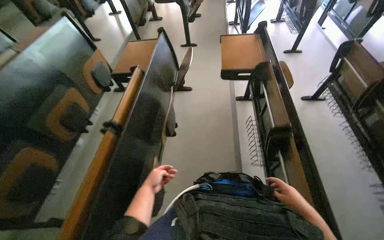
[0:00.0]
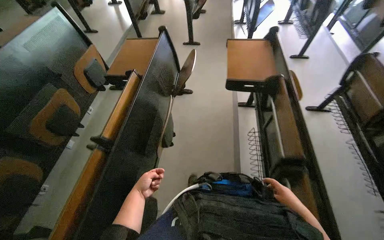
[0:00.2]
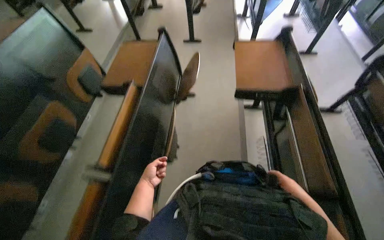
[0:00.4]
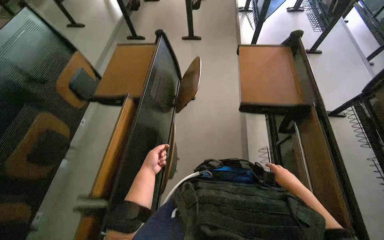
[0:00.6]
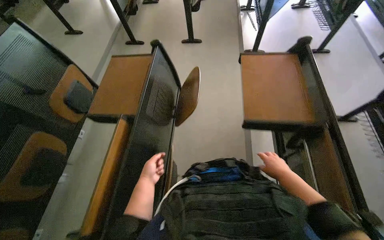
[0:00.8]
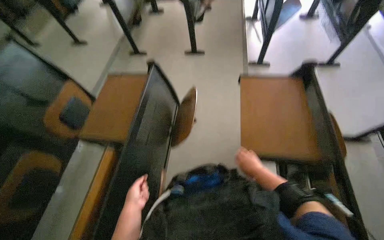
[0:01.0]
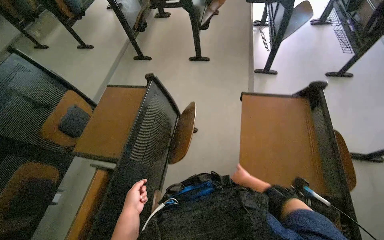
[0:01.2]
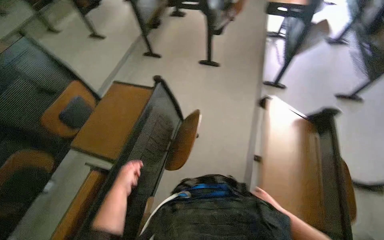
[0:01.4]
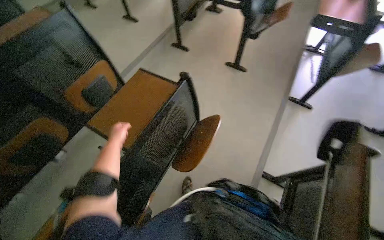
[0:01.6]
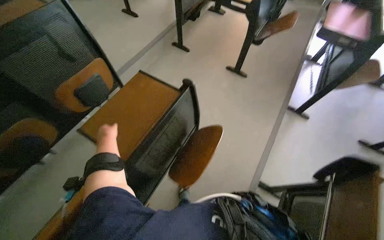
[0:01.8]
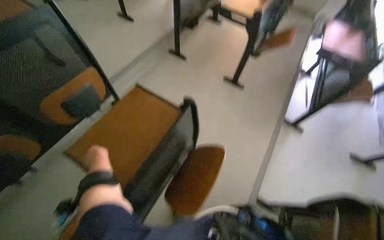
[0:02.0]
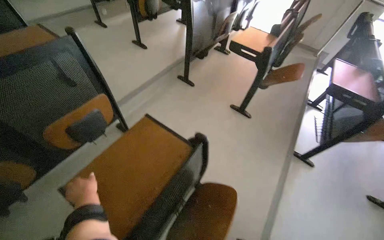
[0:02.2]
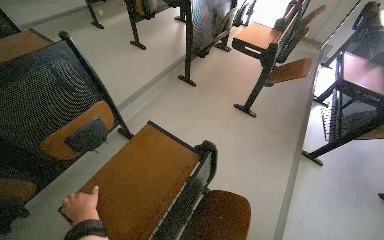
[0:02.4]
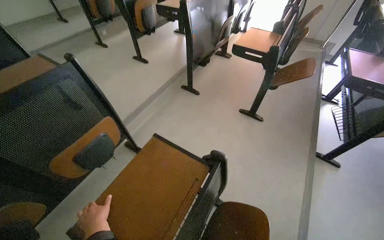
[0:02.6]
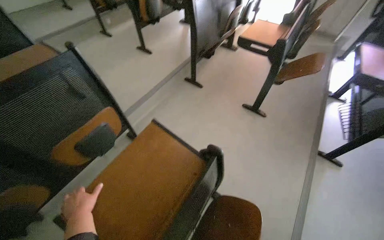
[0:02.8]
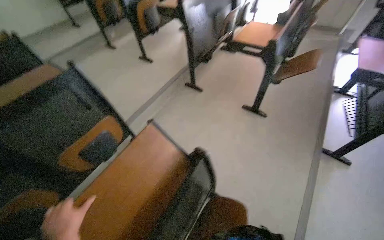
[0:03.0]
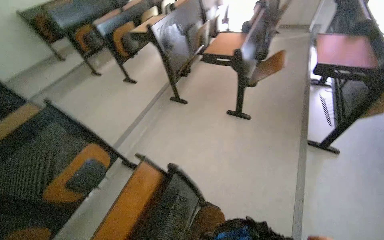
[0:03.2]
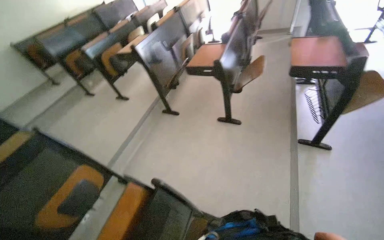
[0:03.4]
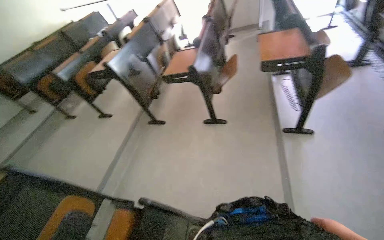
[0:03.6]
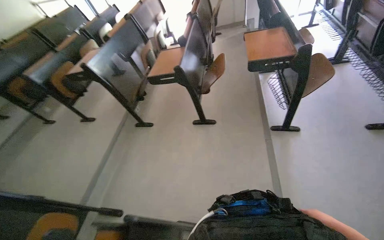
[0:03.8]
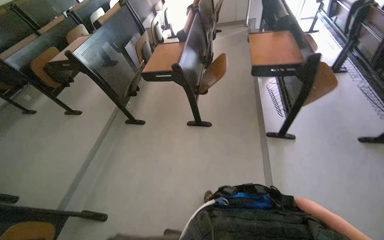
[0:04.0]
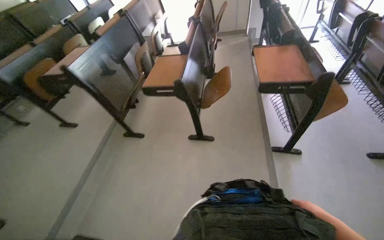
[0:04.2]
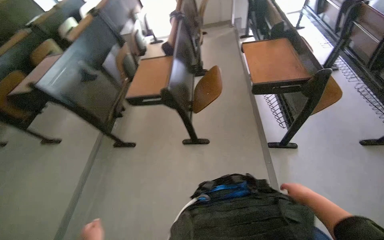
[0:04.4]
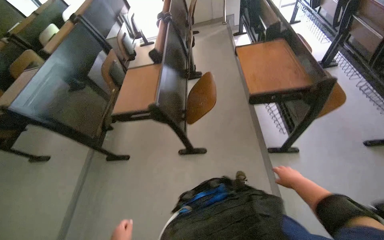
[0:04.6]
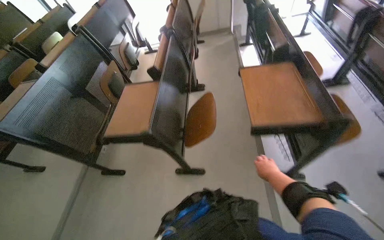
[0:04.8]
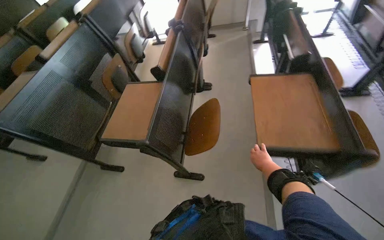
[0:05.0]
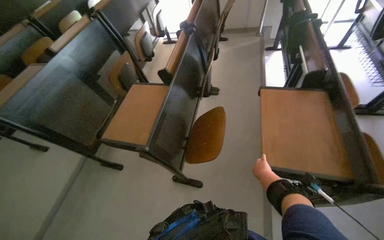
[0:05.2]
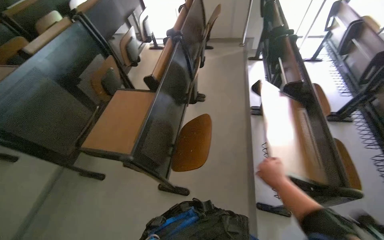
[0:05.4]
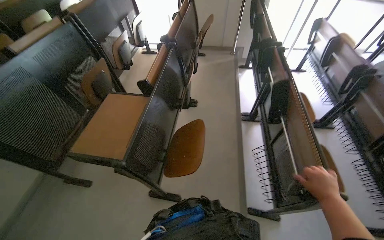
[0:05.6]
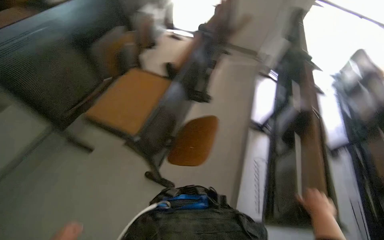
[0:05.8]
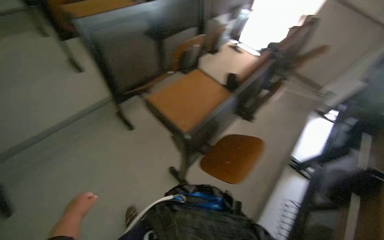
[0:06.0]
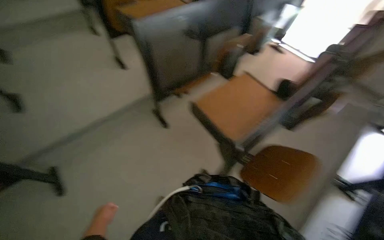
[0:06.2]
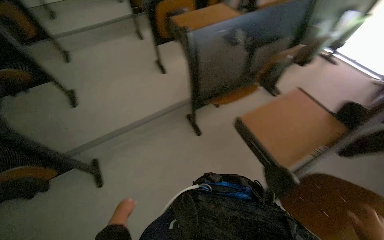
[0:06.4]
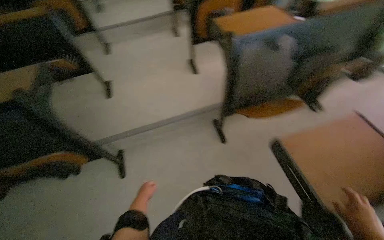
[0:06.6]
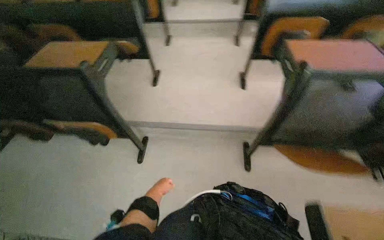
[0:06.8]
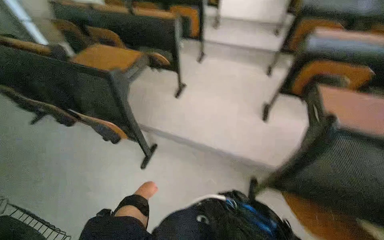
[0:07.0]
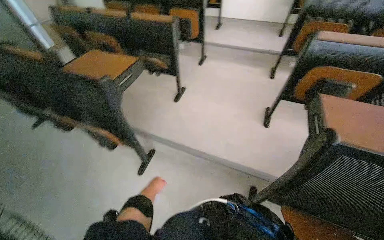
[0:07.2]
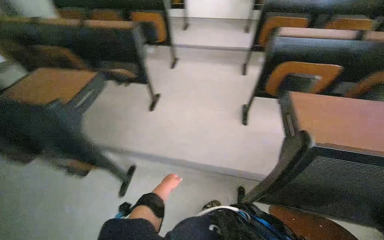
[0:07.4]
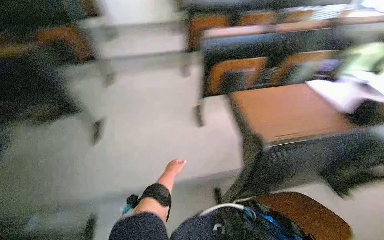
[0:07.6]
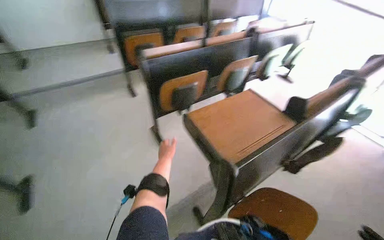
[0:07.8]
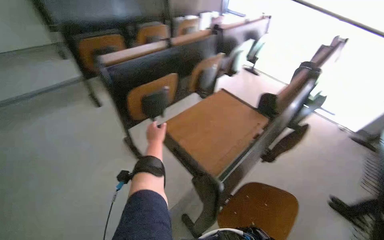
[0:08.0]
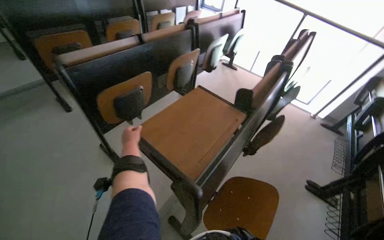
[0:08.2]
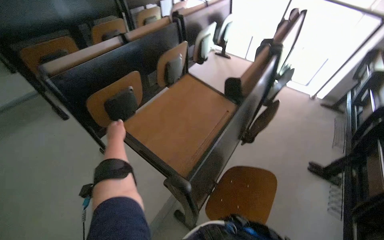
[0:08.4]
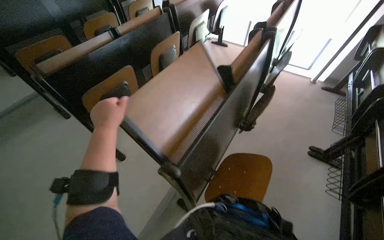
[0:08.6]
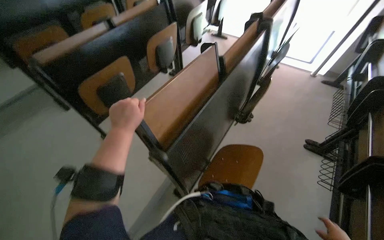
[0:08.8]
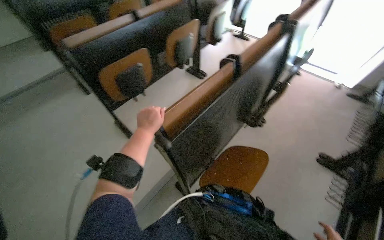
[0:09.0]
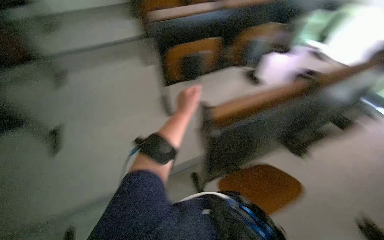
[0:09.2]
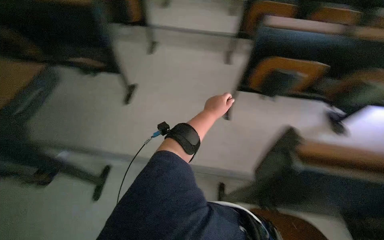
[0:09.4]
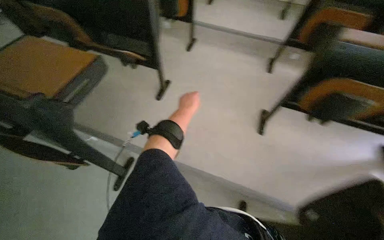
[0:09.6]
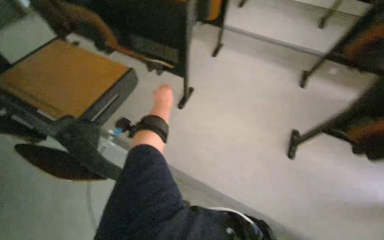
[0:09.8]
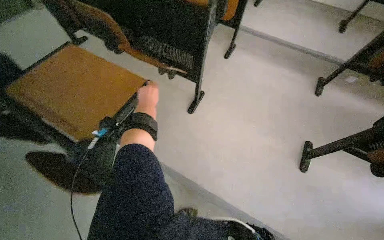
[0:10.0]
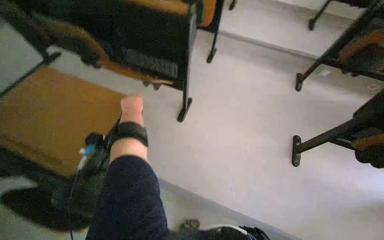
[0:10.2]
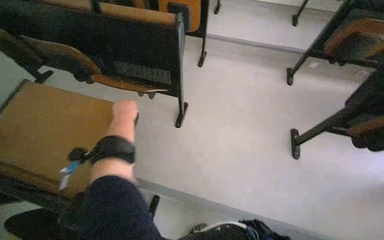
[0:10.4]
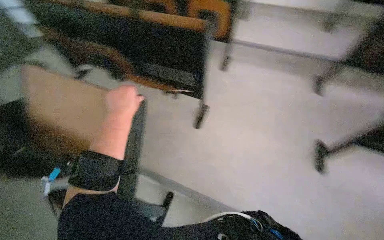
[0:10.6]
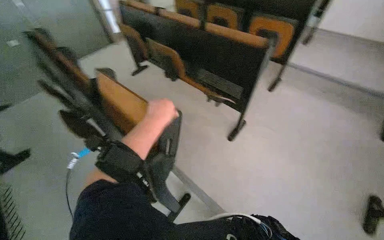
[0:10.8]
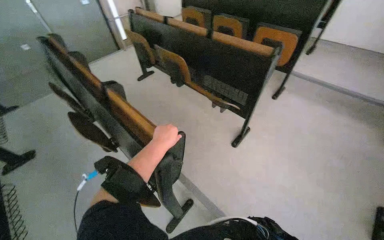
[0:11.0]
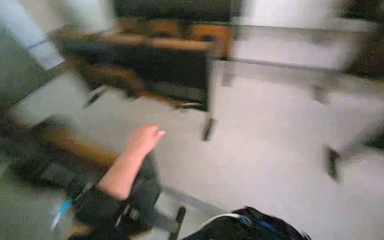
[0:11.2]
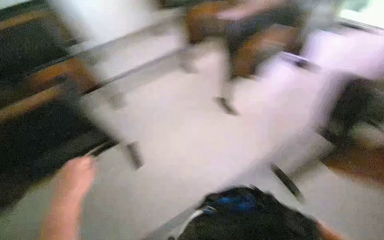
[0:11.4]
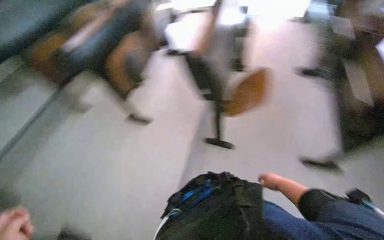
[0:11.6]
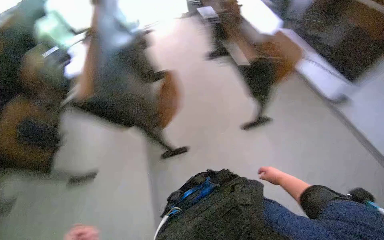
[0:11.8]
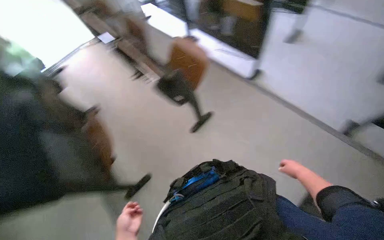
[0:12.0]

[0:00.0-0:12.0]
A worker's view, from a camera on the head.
Job: organizing items.
The whole recording: Organizing classroom desks. The worker adjusts and tidies the desks in the classroom, picking up a pen and placing it in the cart.
0:00.0 to 0:01.6: The camera is carried roughly 90 cm.
0:03.0 to 0:04.4: The camera travels approximately 60 cm. The wearer's head swings roughly 30 degrees to the right.
0:04.4 to 0:06.0: The head travels approximately 40 cm. The scene rotates clockwise by roughly 45 degrees.
0:06.0 to 0:07.6: The camera travels roughly 80 cm. The wearer's head swings some 45 degrees to the left.
0:07.6 to 0:09.0: The wearer's head swings about 25 degrees to the right.
0:09.0 to 0:10.4: The head travels about 60 cm. The head rotates roughly 45 degrees to the left.

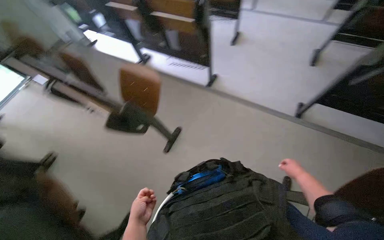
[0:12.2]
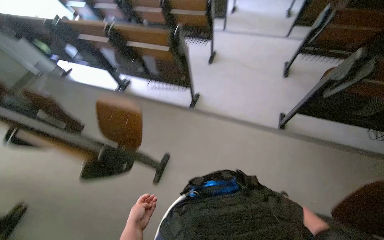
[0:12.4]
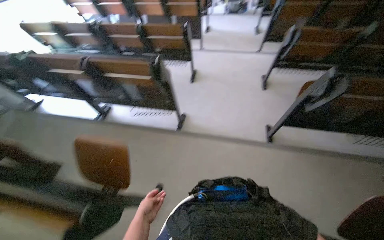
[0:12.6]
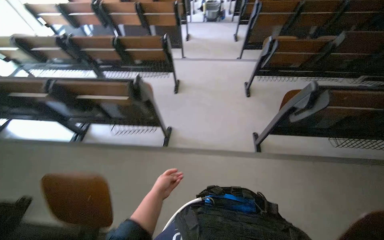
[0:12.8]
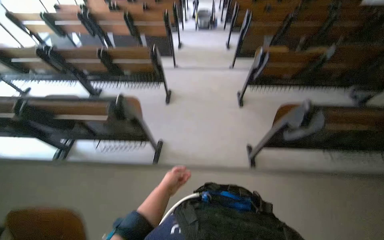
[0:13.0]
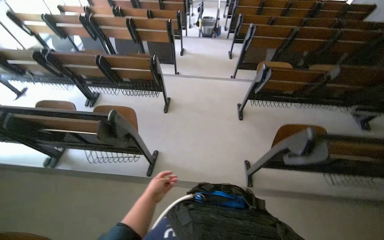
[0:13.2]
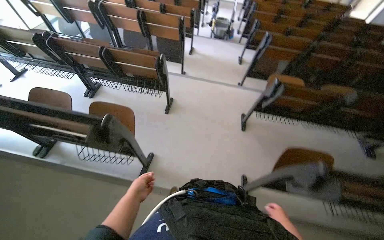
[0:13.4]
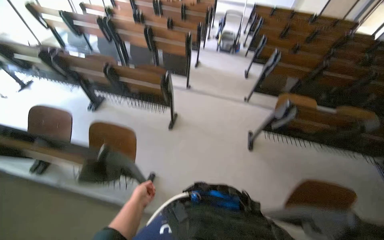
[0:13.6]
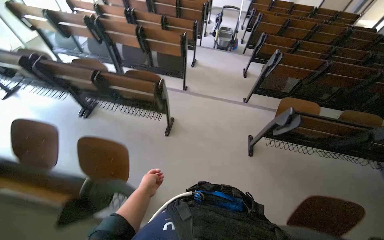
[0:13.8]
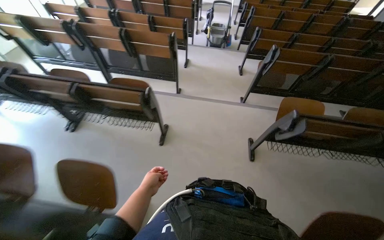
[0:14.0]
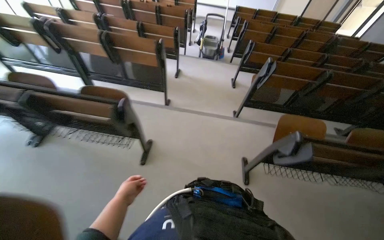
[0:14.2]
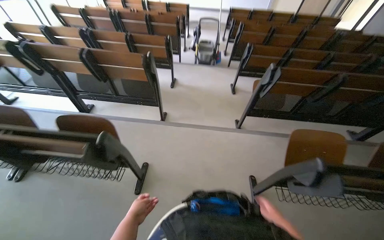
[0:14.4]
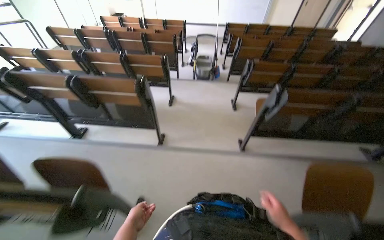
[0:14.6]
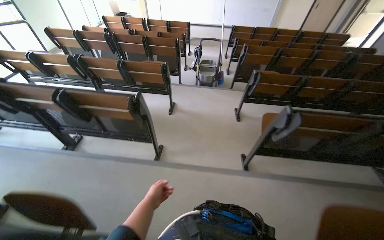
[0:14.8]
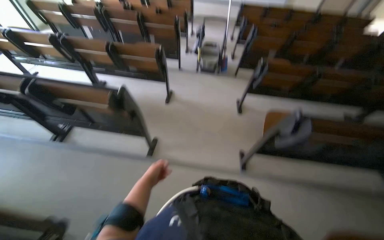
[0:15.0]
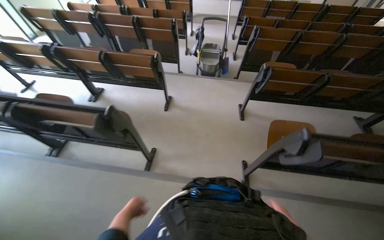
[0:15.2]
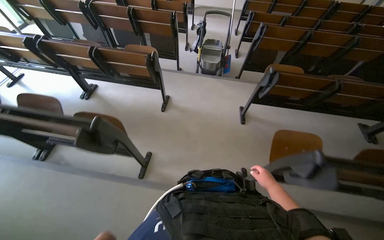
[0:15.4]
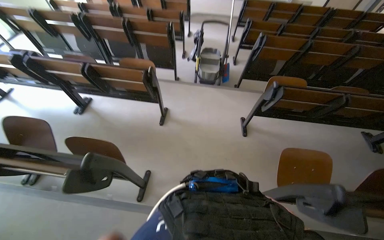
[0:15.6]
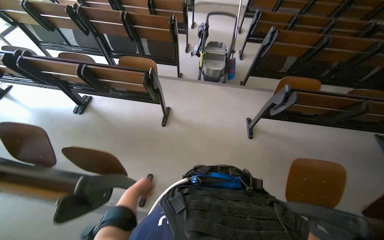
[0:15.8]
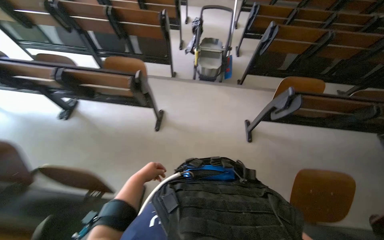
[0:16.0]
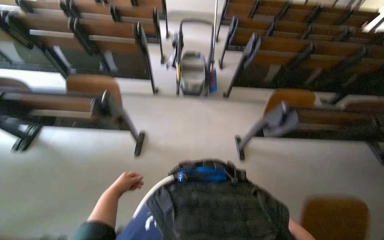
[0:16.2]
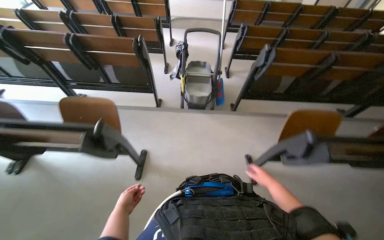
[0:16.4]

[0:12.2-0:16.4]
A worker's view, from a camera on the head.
Job: organizing items.
The whole recording: Organizing classroom desks. The worker adjusts and tidies the desks in the classroom, picking up a pen and placing it in the cart.
0:12.2 to 0:13.6: The camera travels some 80 cm. The camera sweeps to the right, by roughly 20 degrees. The view tips upward by some 15 degrees.
0:13.6 to 0:15.0: The head travels approximately 1.5 m.
0:15.0 to 0:16.4: The wearer moves about 1 m.

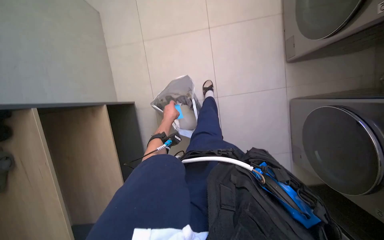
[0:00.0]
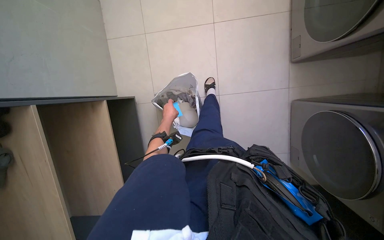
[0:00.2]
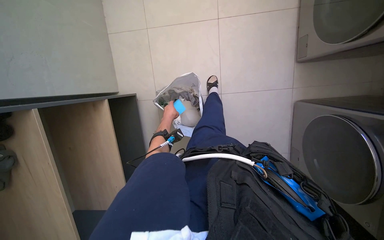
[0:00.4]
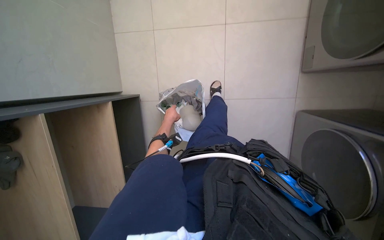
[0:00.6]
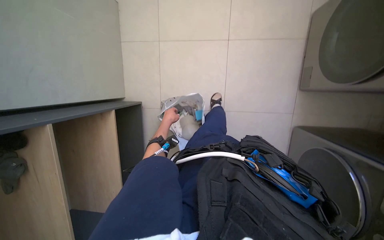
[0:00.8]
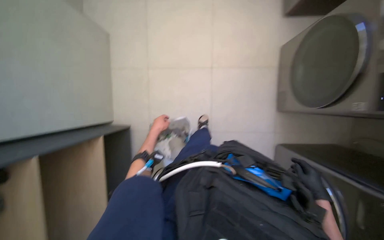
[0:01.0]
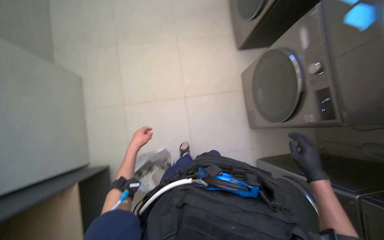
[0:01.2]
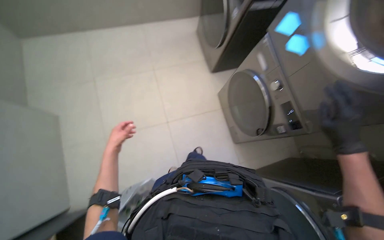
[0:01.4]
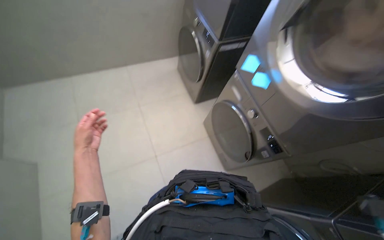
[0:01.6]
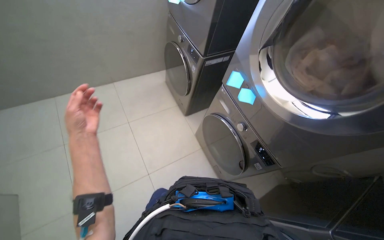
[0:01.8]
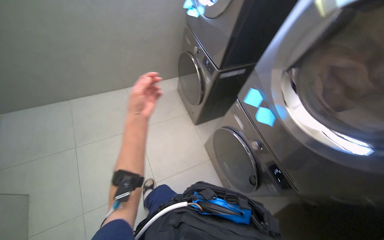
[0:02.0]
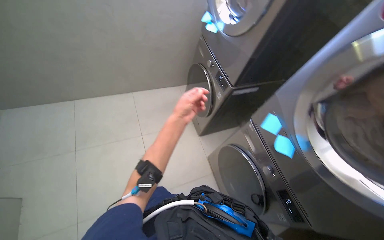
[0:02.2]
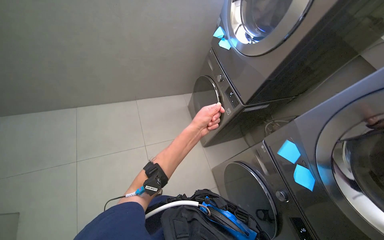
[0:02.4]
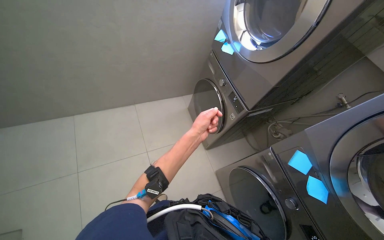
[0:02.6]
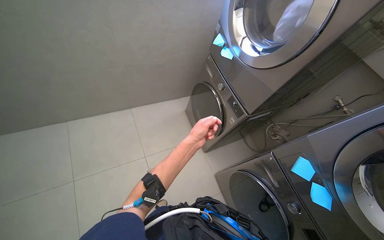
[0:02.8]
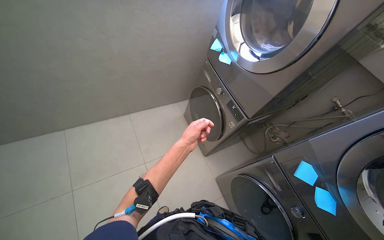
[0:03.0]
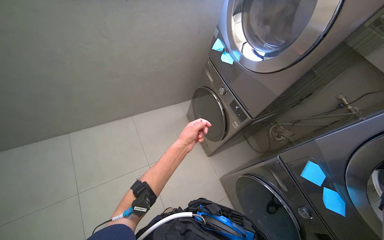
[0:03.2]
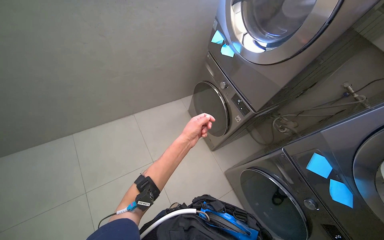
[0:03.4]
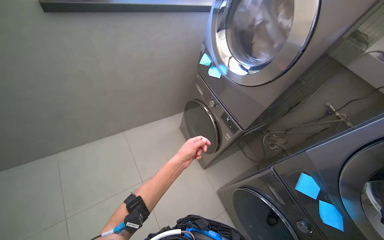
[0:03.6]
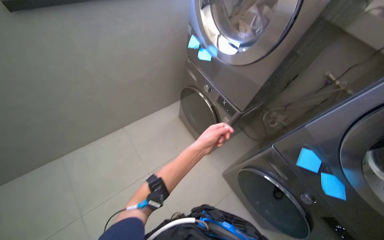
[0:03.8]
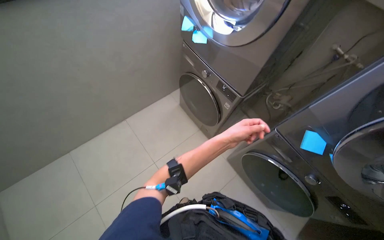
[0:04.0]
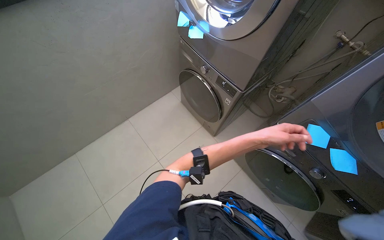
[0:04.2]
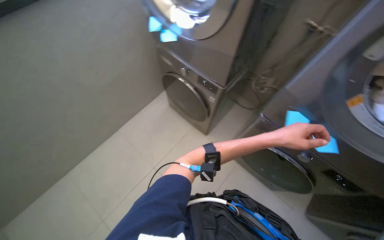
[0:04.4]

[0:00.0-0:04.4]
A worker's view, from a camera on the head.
Job: managing laundry.
The whole recording: Managing laundry machines. The worker loads and unloads clothes from multiple laundry machines.
0:00.0 to 0:01.4: The camera is aimed some 15 degrees further to the right. The view tilts approximately 30 degrees upward.
0:01.4 to 0:03.0: The wearer moves roughly 50 cm. The camera pitches upward, by about 20 degrees.
0:03.0 to 0:04.4: The scene turns roughly 25 degrees counterclockwise in the picture. The left hand shifts approximately 40 cm to the right.
